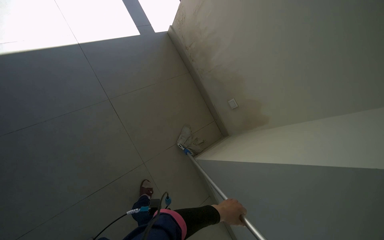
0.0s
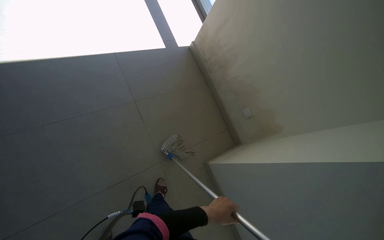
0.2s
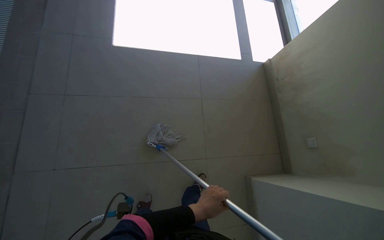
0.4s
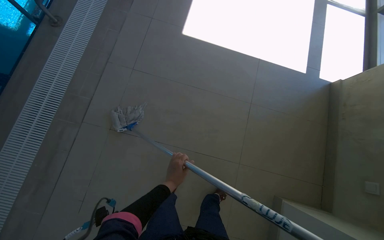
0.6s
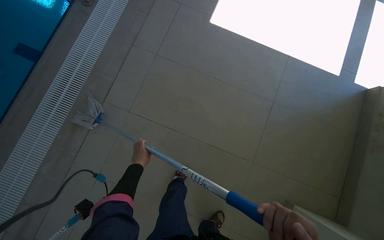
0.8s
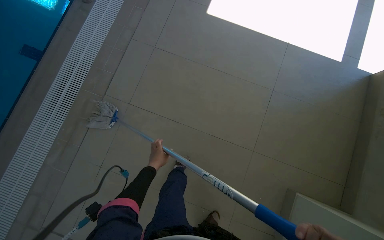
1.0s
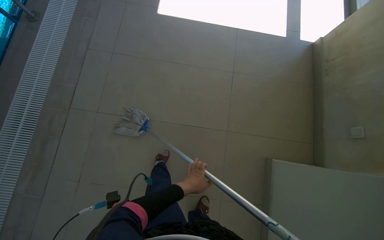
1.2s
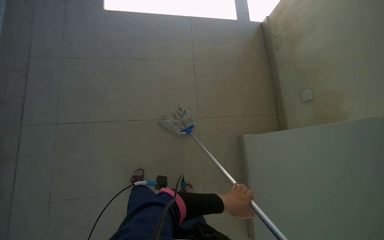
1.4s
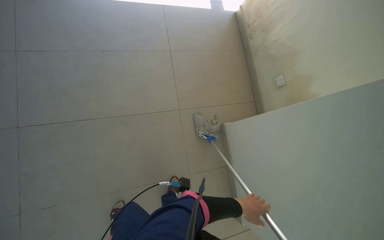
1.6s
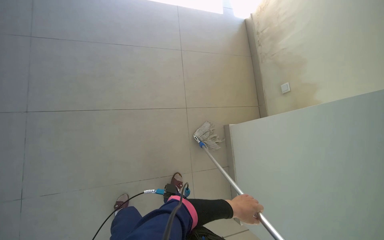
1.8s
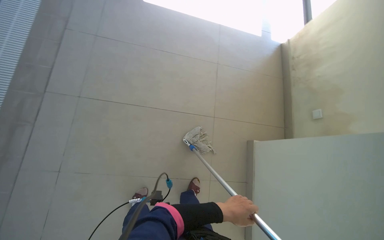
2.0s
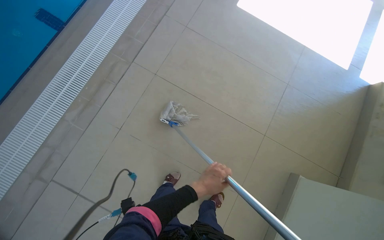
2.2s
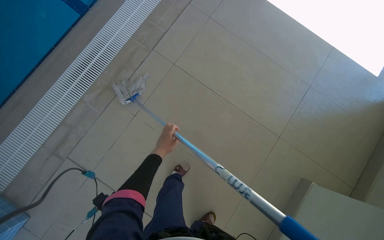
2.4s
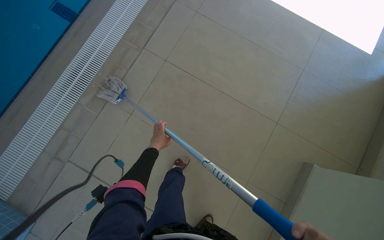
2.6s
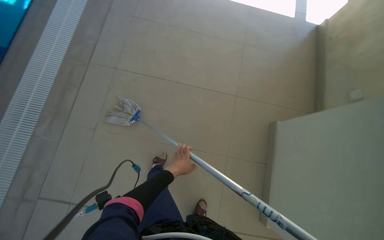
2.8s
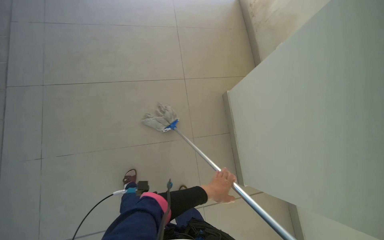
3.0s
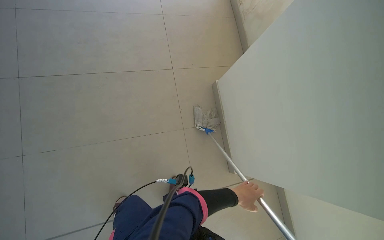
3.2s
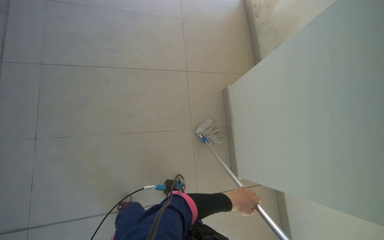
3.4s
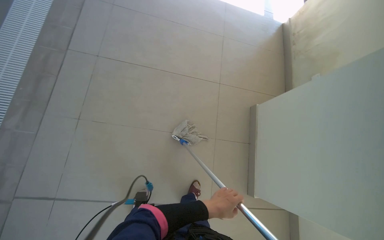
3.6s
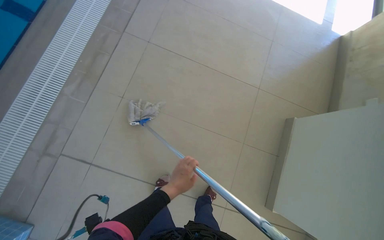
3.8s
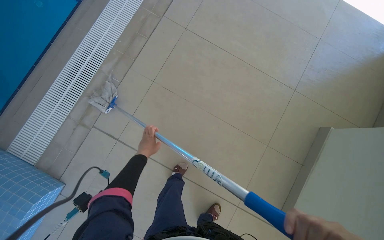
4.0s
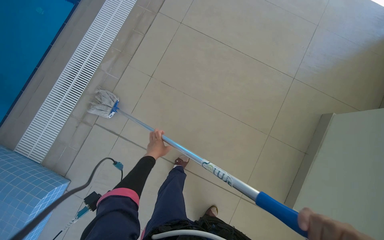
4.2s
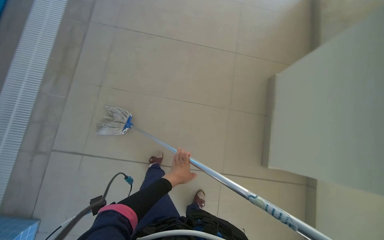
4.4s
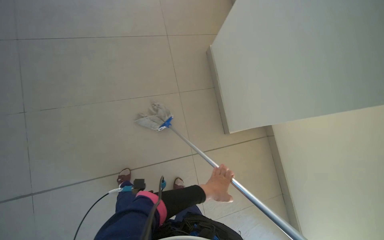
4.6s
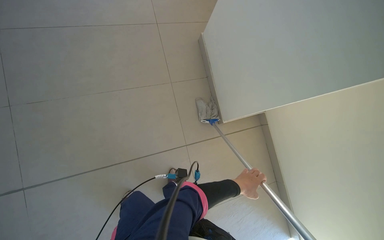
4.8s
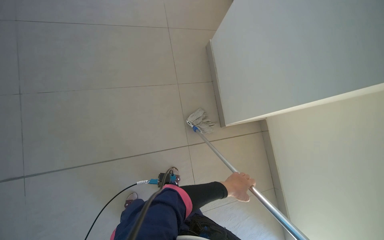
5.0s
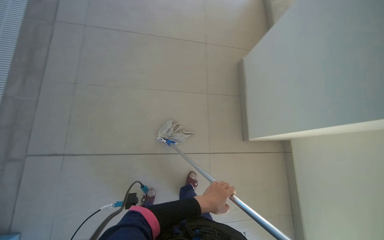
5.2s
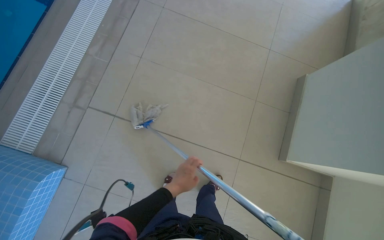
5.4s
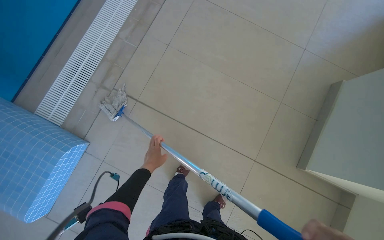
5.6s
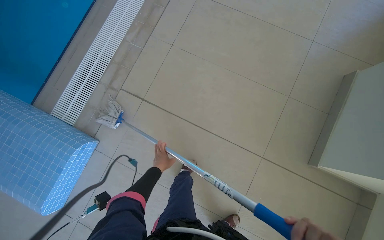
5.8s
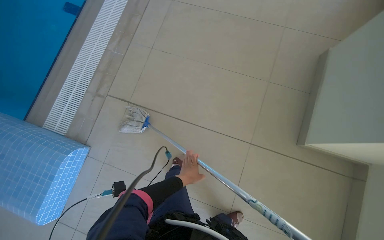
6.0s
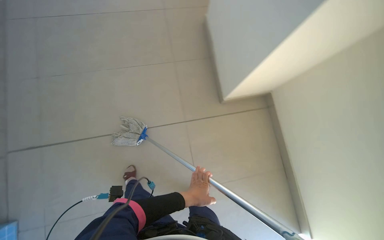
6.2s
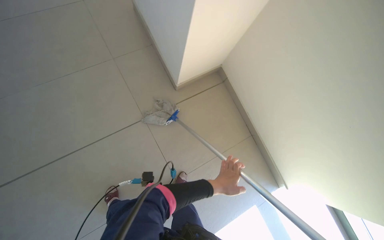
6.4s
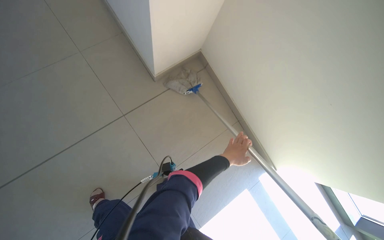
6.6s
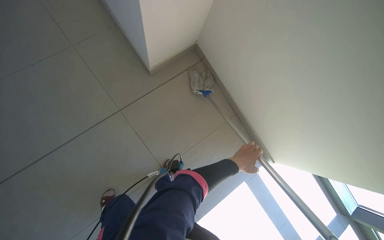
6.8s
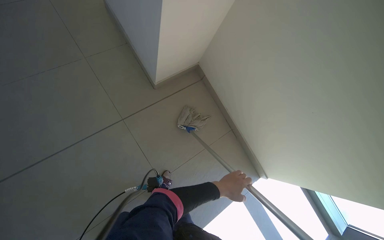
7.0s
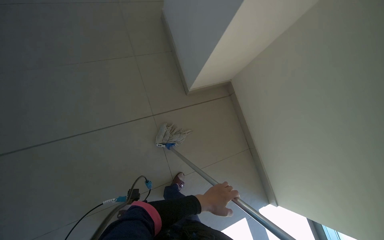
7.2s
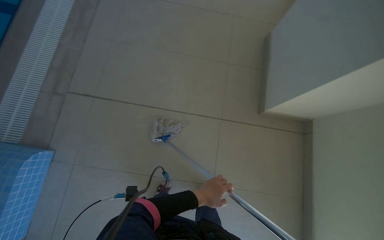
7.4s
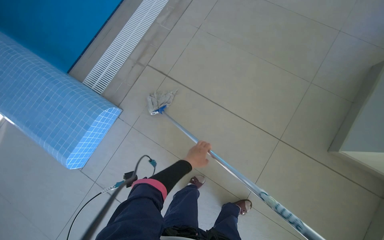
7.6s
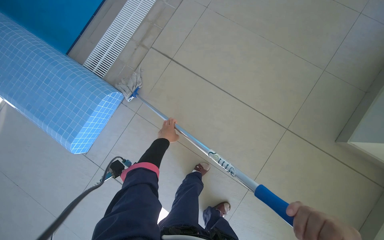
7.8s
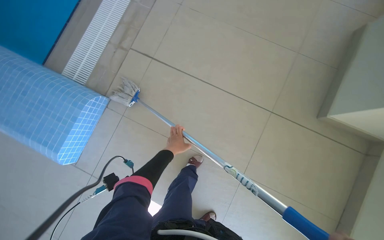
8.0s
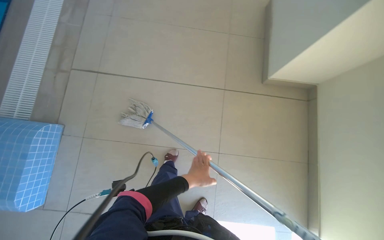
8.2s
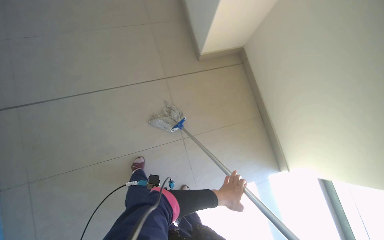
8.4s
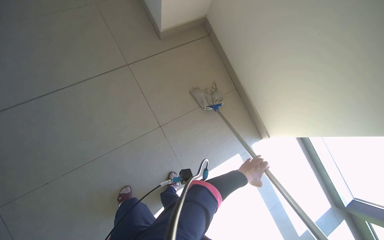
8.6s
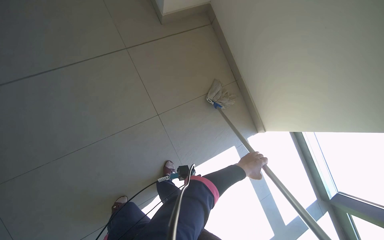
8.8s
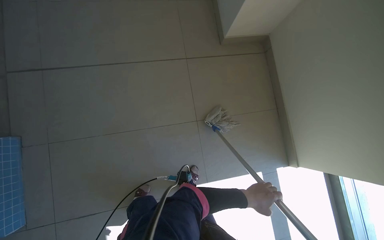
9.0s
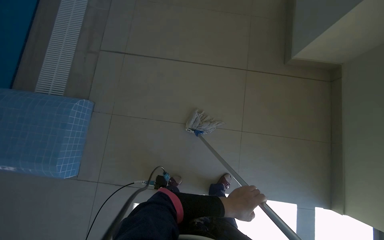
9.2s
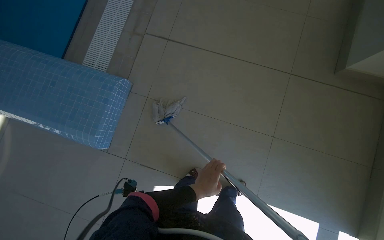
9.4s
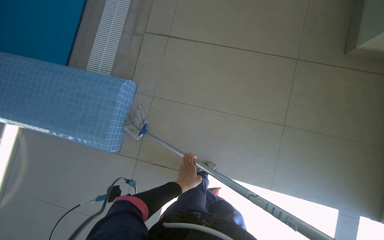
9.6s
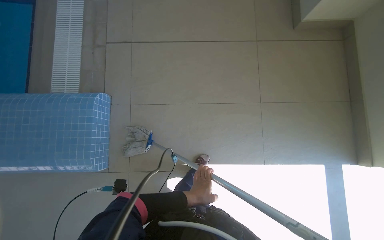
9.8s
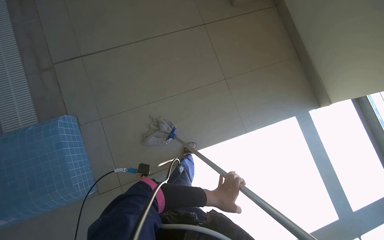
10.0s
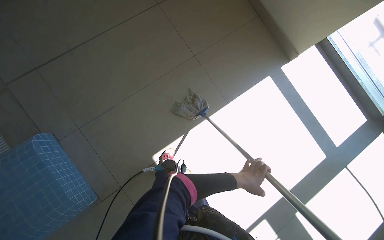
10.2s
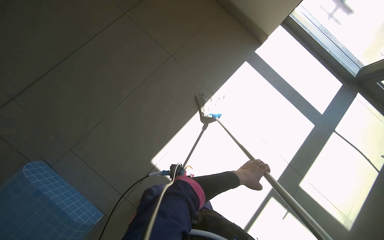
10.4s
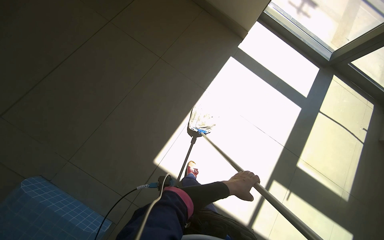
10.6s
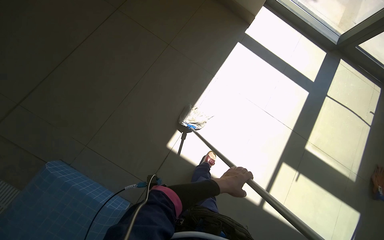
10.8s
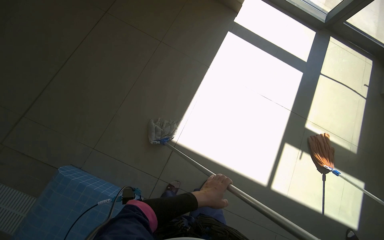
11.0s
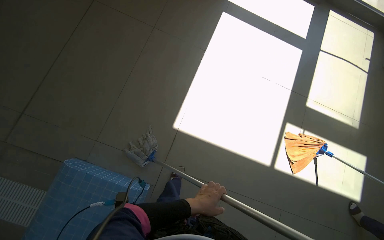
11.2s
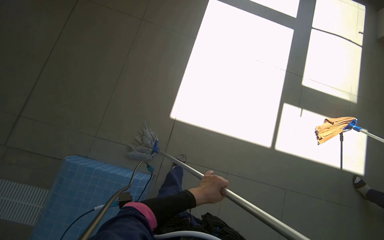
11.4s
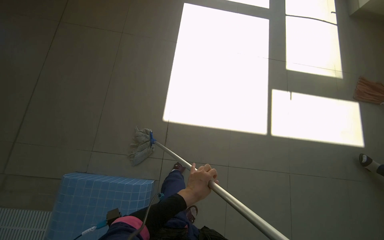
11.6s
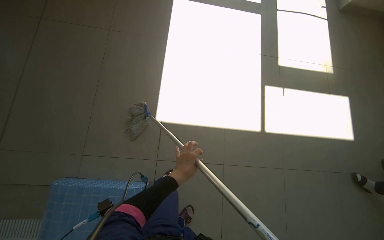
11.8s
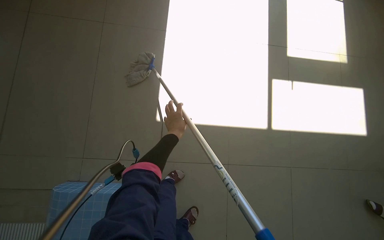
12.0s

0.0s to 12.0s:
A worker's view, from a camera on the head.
Job: mopping floor.
The whole recording: Mopping floor in pool area. The worker mops the tiled floor surrounding the swimming pool.
0.0s to 1.6s: The head travels approximately 40 cm. The wearer looks some 20 degrees further to the left.
1.6s to 3.0s: The wearer's head swings some 25 degrees to the left. The left hand heads up the picture, covering some 15 cm, and reaches roughly 50 cm to the left, then returns.
3.0s to 4.4s: The head rotates some 35 degrees to the left.
6.0s to 7.6s: The view swings approximately 15 degrees to the left.
7.6s to 9.0s: The wearer looks roughly 40 degrees further to the right.
9.0s to 10.4s: The wearer moves about 50 cm. The scene rotates counterclockwise by approximately 40 degrees.
10.4s to 12.0s: The camera travels about 50 cm. Everything in view rotates about 40 degrees counterclockwise.

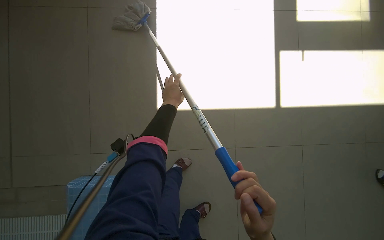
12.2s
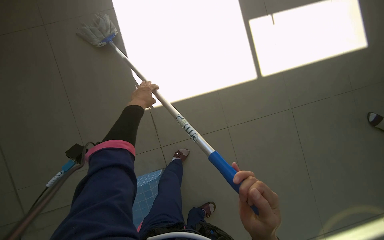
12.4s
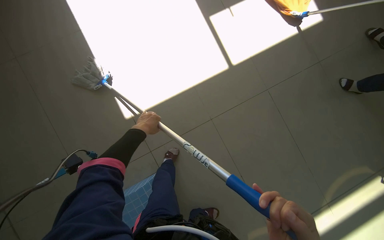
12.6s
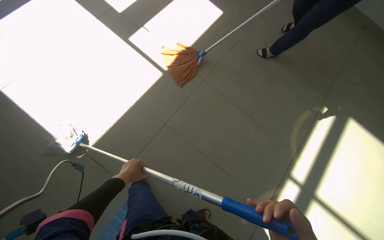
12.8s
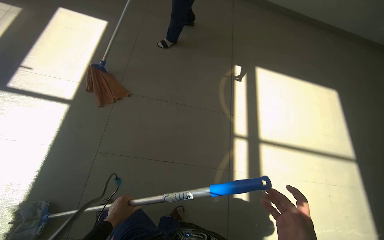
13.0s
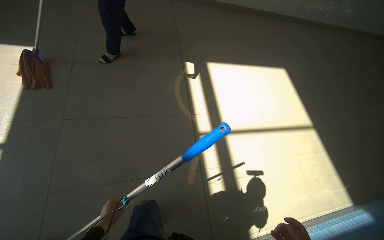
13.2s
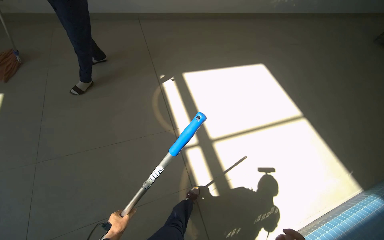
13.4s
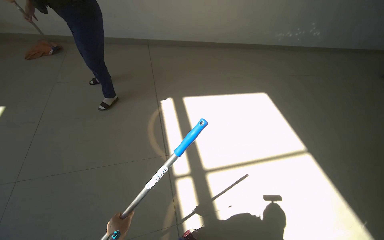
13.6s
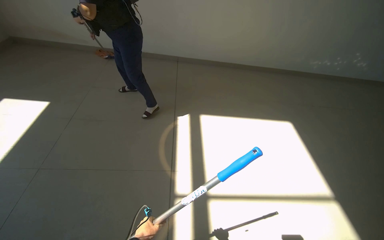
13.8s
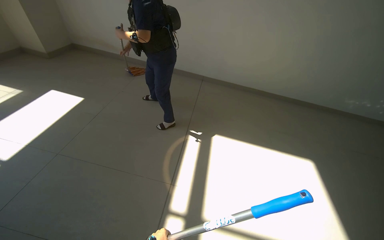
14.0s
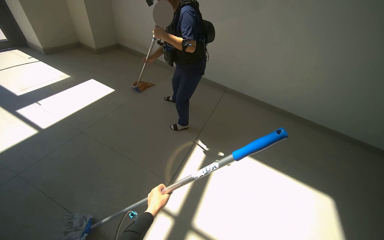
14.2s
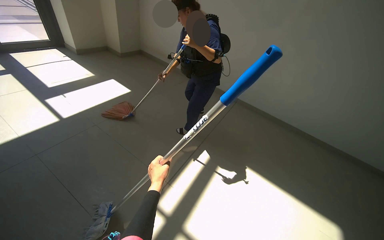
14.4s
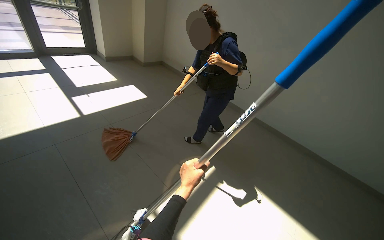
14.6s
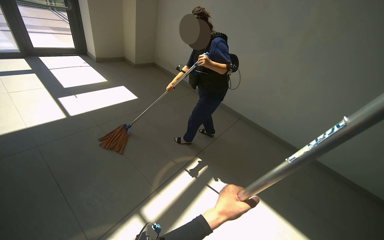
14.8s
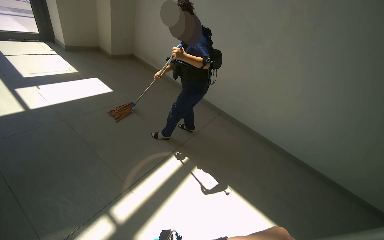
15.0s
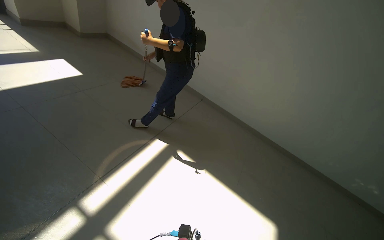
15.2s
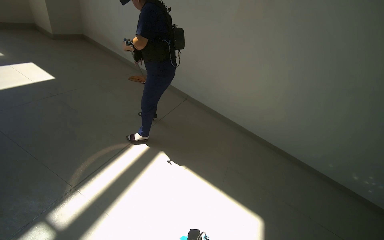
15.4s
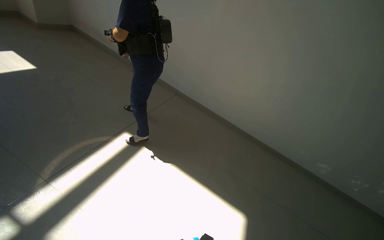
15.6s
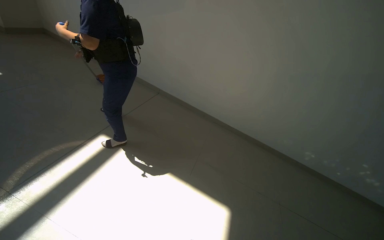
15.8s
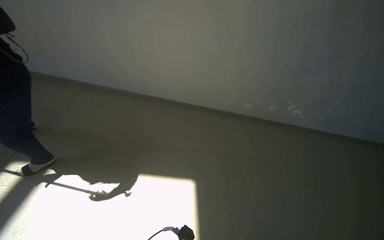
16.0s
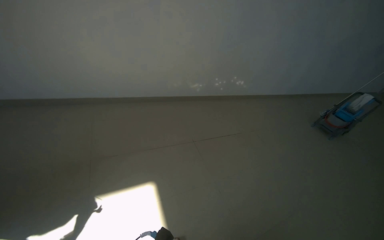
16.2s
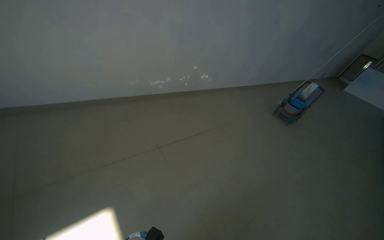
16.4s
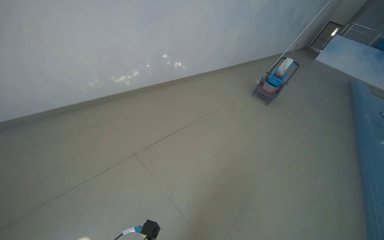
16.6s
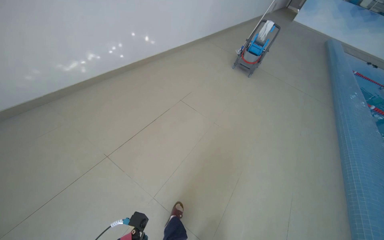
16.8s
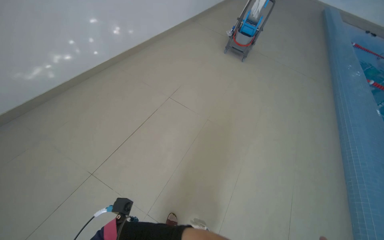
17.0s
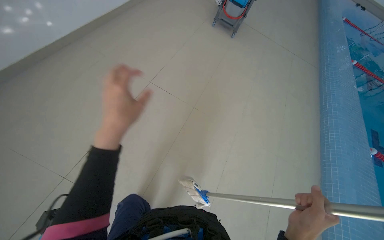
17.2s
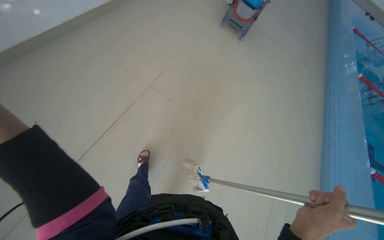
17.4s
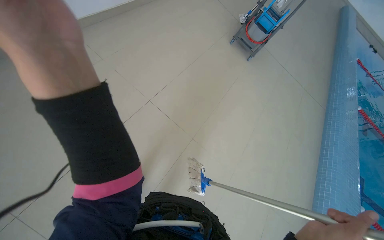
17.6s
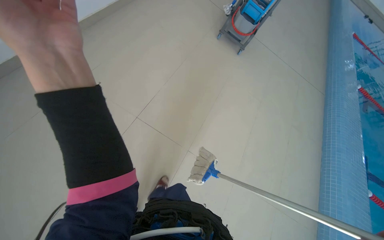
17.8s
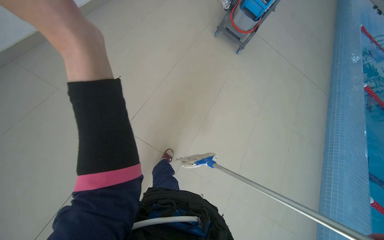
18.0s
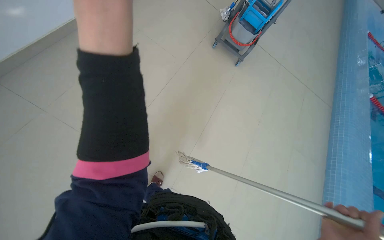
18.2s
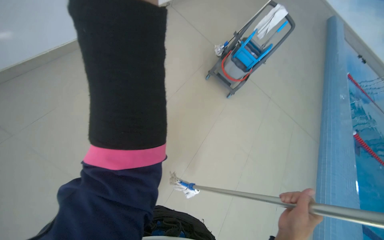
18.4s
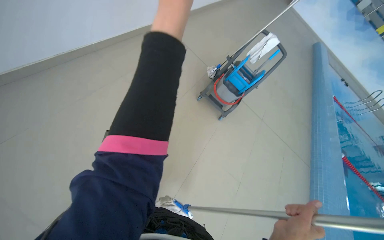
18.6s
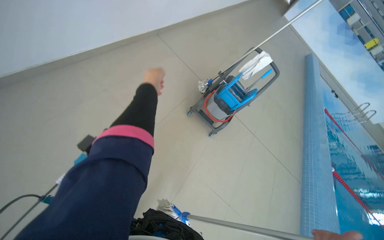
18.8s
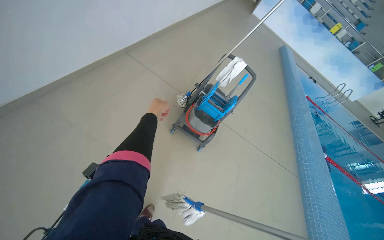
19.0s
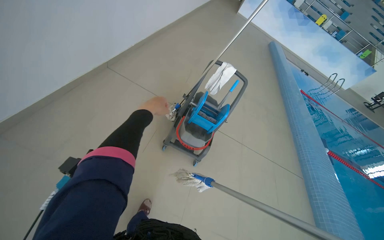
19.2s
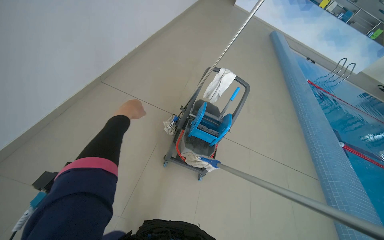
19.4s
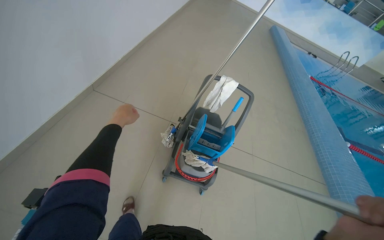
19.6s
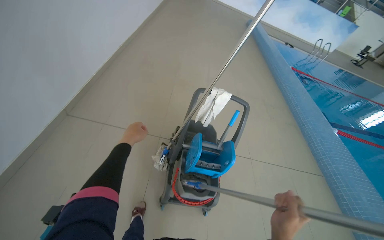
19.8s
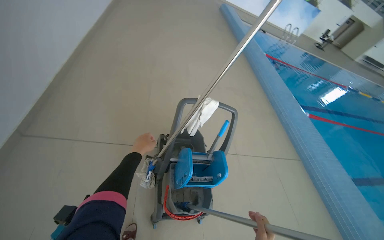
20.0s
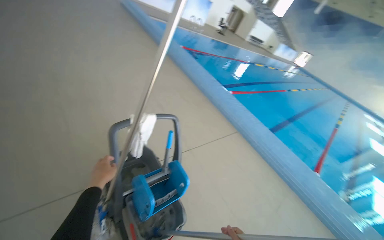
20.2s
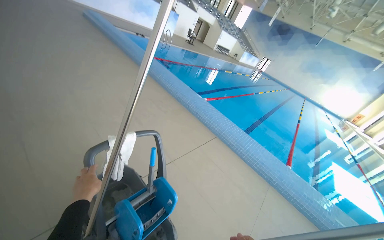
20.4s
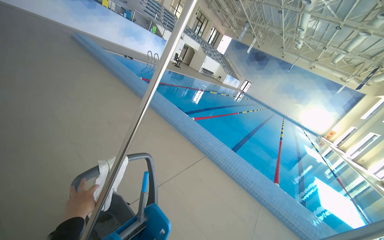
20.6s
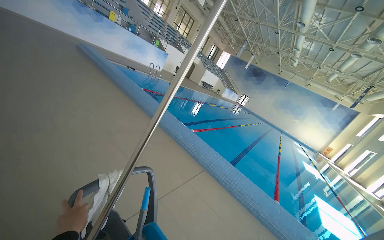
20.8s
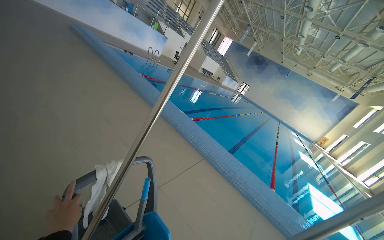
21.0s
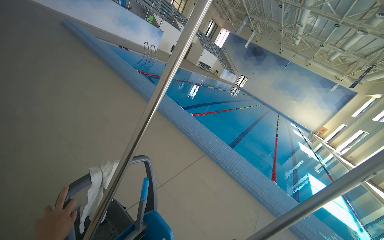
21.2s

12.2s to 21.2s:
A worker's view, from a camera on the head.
Job: mopping floor.
The whole recording: Mopping floor in pool area. The worker mops the tiled floor surrounding the swimming pool.
13.8s to 15.2s: The camera pitches upward, by approximately 20 degrees. The scene turns roughly 35 degrees clockwise in the picture.
15.2s to 16.6s: The head travels roughly 1 m. The wearer's head swings some 55 degrees to the right. The camera pitches downward, by approximately 20 degrees.
16.6s to 18.2s: The camera is carried some 1.5 m. The camera pitches downward, by roughly 30 degrees.
19.8s to 21.2s: The head travels roughly 50 cm. The wearer looks about 55 degrees further to the right.
